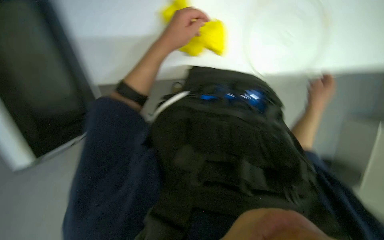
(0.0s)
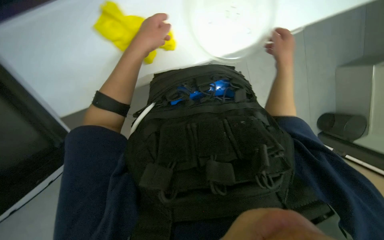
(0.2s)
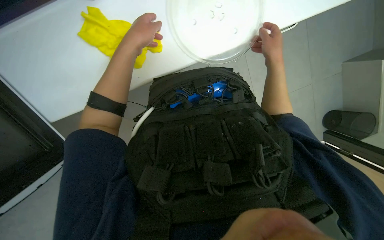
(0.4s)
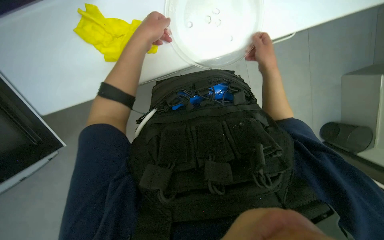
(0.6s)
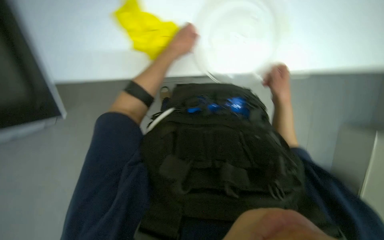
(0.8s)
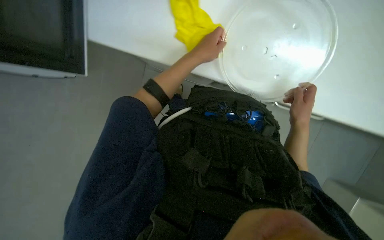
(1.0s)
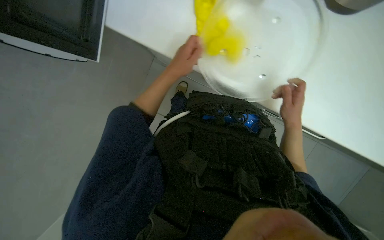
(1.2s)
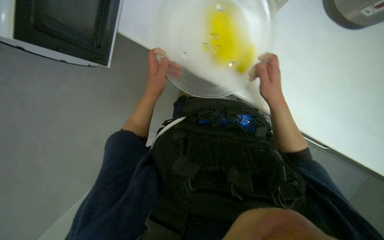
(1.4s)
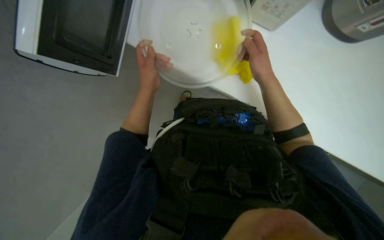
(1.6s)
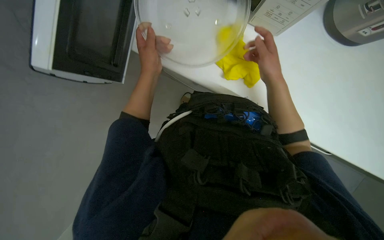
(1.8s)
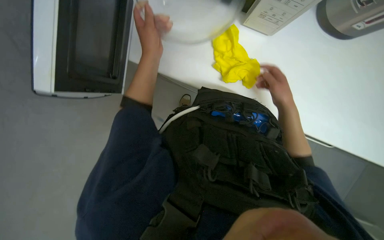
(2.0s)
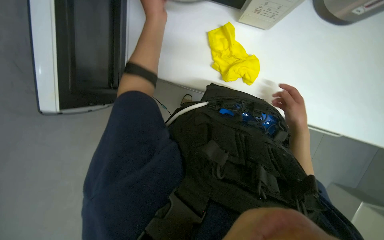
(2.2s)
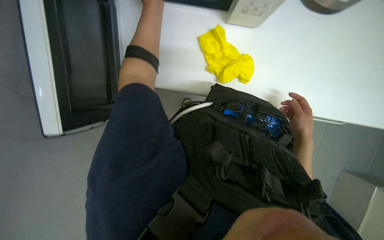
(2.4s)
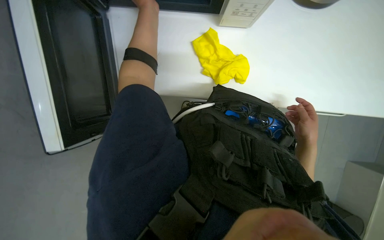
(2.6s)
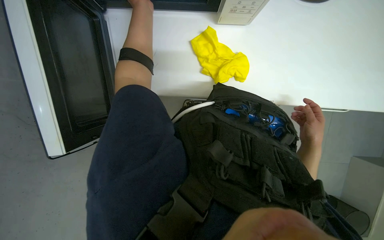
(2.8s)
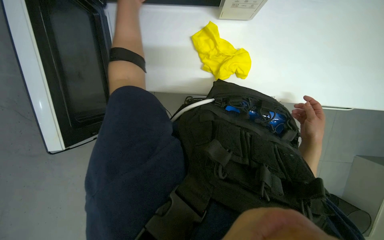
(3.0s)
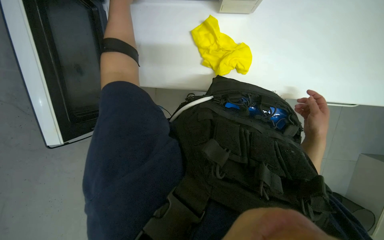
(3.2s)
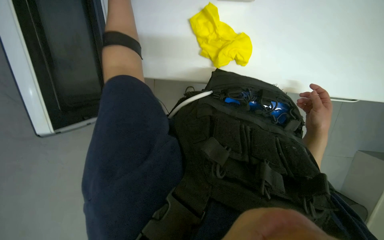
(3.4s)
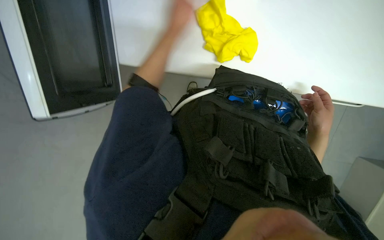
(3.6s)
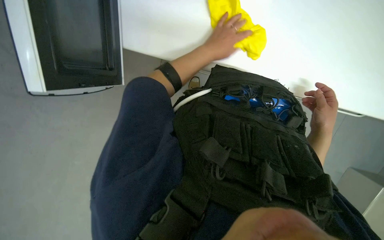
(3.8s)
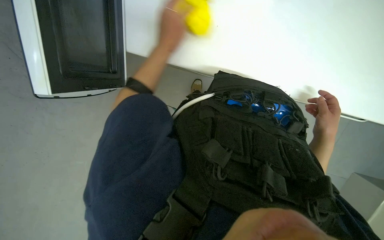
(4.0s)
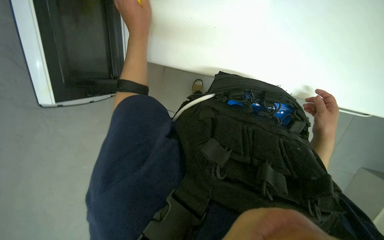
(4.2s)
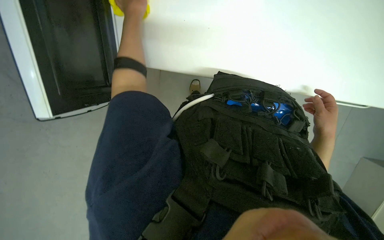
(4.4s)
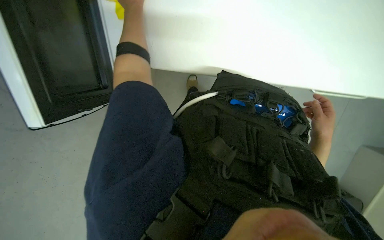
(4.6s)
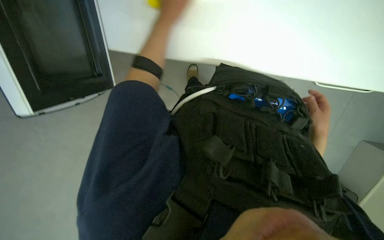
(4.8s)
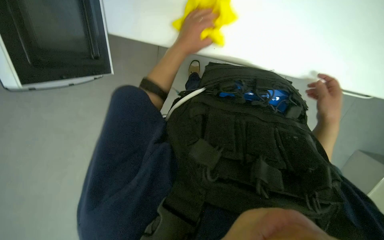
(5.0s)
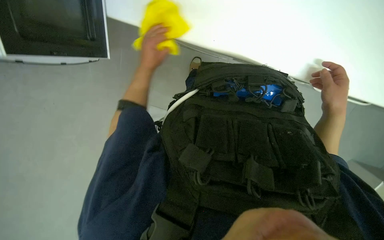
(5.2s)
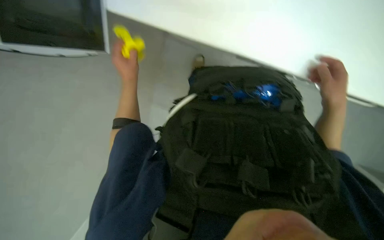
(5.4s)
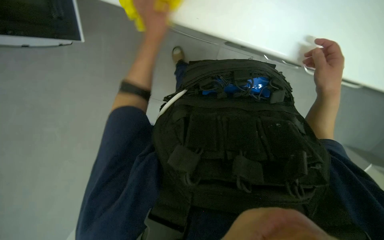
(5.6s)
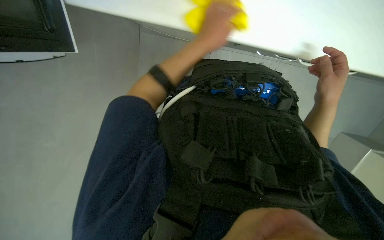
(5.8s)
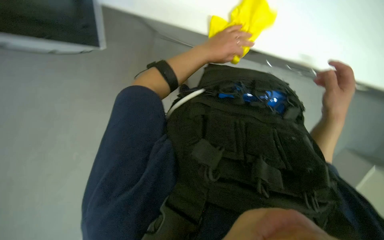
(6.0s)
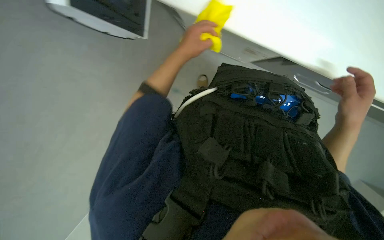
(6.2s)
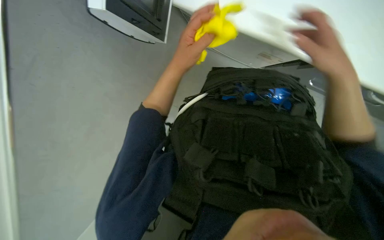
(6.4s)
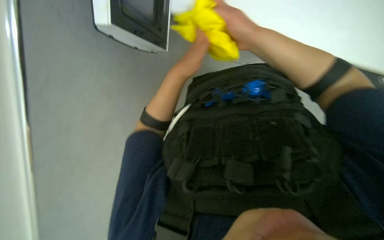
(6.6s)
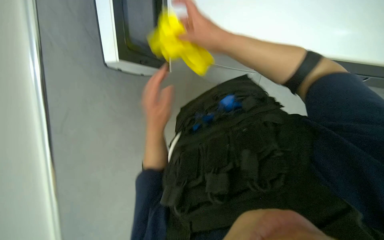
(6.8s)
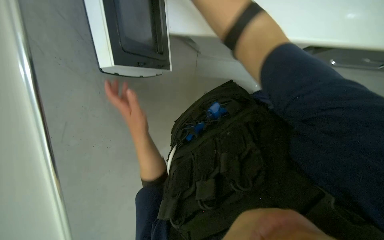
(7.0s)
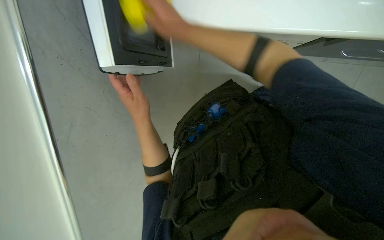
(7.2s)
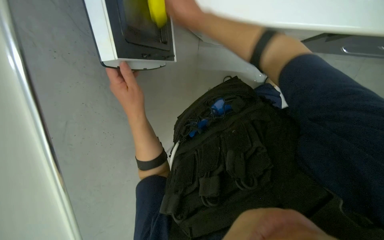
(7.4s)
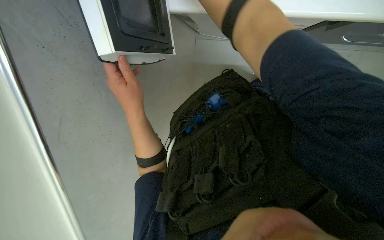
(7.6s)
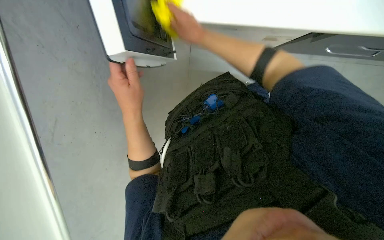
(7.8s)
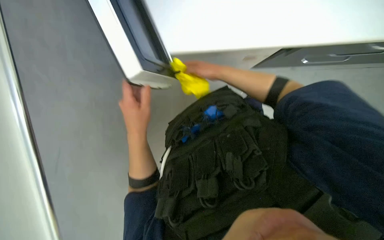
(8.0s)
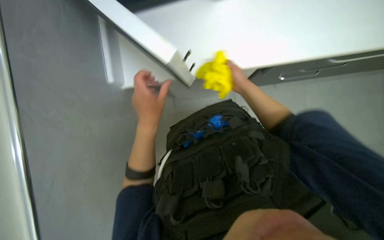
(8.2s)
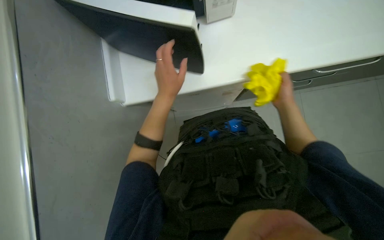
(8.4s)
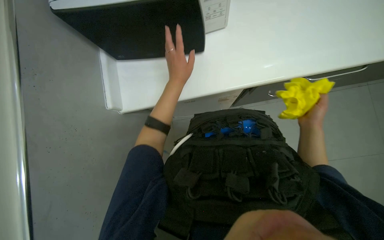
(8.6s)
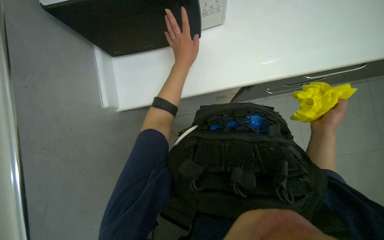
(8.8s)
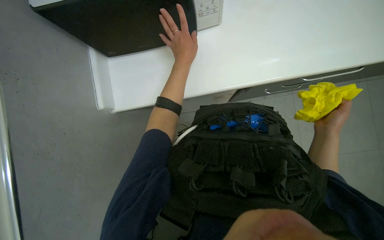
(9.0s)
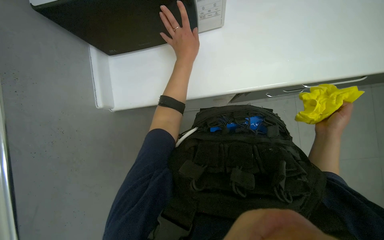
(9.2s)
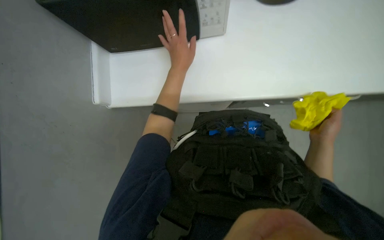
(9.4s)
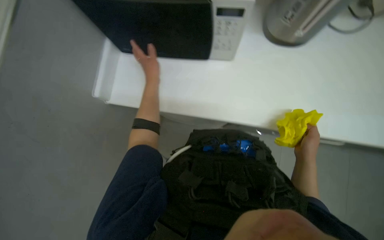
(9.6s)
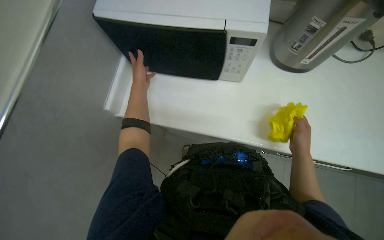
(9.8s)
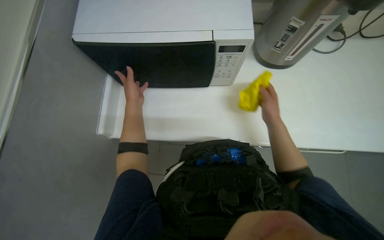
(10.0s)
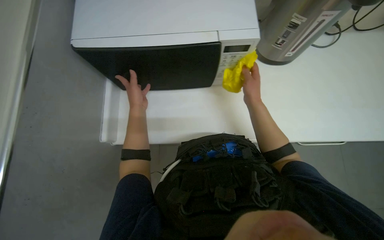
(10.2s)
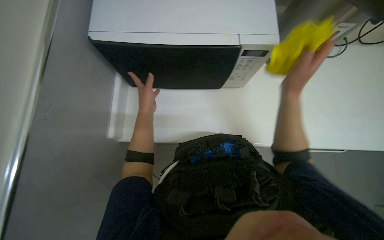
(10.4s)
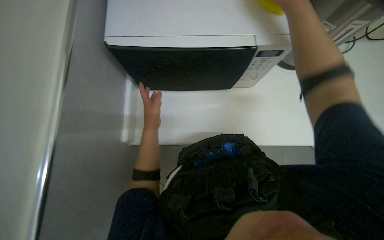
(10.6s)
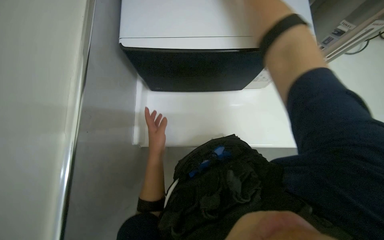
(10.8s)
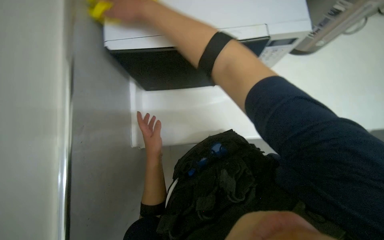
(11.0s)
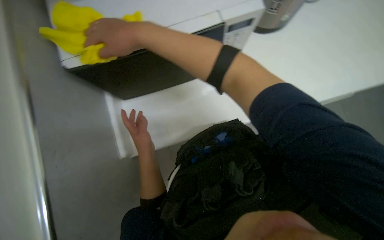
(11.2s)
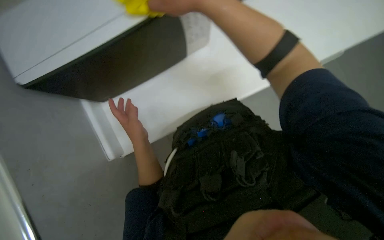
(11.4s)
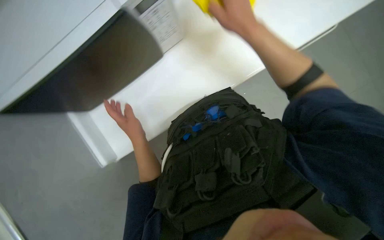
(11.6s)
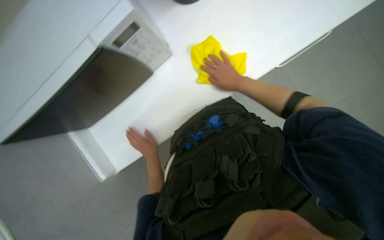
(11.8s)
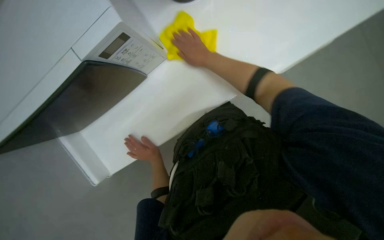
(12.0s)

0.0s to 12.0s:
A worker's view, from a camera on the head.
Job: cleaning kitchen.
The whole recording: Cleaning kitchen microwave and countertop. The worker cleans the microwave, including the turntable, and the surrounding countertop with a yellow cloth.
0.0s to 1.6s: The wearer looks some 15 degrees further upward. The right hand travels up the picture and to the left by about 25 cm.
1.6s to 3.0s: The right hand heads down the picture, covering some 15 cm, while the left hand is displaced up the picture and to the left by approximately 25 cm.
4.4s to 6.0s: The left hand moves left and right over about 25 cm, changing direction 2 times.
6.0s to 7.6s: The view pans to the left by about 20 degrees. The view tilts roughly 15 degrees upward. Everything in view rotates roughly 45 degrees counterclockwise.
7.6s to 9.0s: The scene rotates clockwise by approximately 40 degrees. The right hand shifts approximately 40 cm down the picture, nearer to the camera and to the right; the left hand travels farther from the camera by roughly 10 cm.
9.0s to 10.4s: The camera pitches upward, by roughly 15 degrees. The right hand moves up the picture and to the left, about 30 cm; the left hand moves to the left, approximately 15 cm.

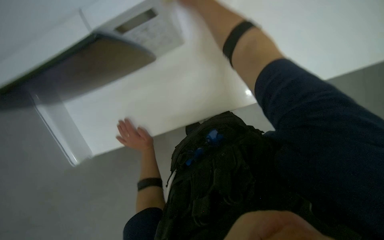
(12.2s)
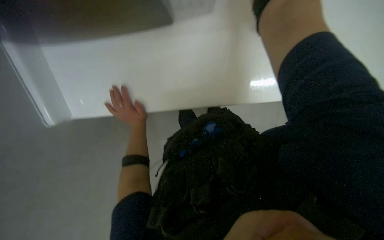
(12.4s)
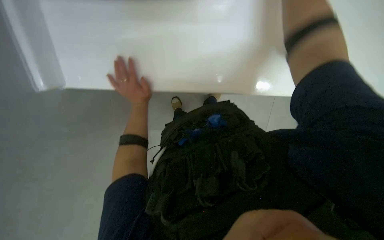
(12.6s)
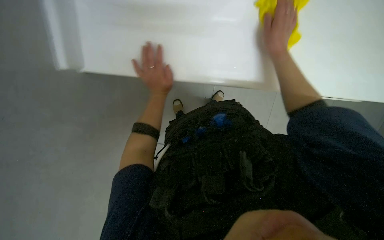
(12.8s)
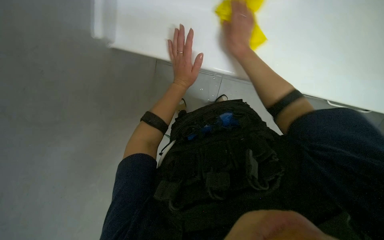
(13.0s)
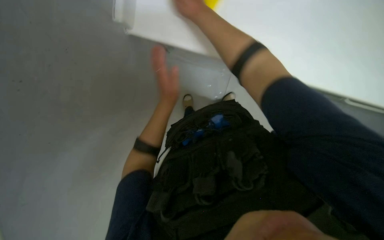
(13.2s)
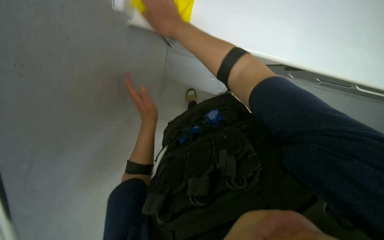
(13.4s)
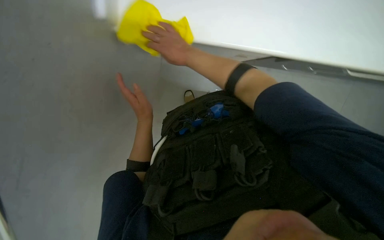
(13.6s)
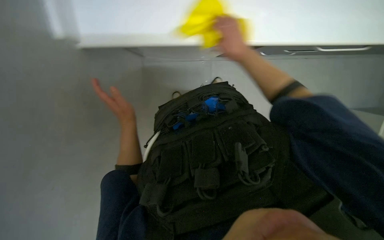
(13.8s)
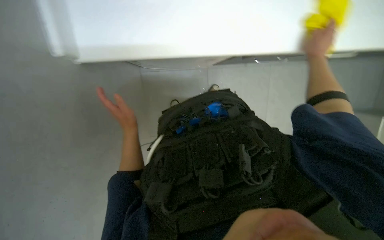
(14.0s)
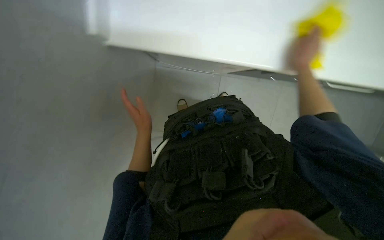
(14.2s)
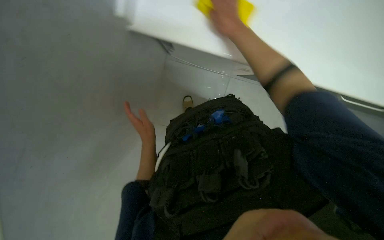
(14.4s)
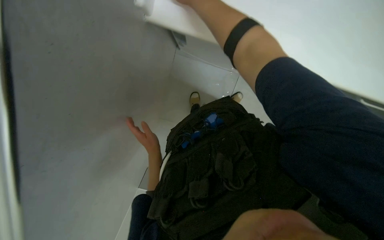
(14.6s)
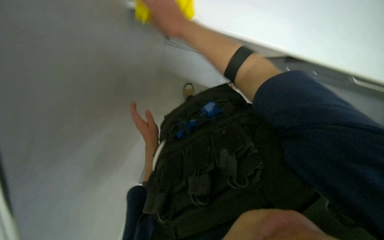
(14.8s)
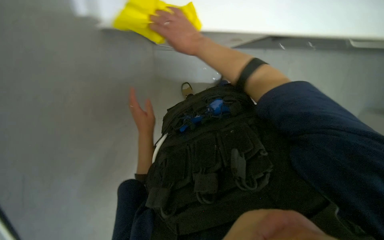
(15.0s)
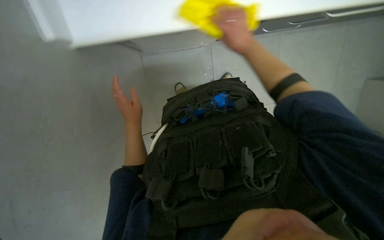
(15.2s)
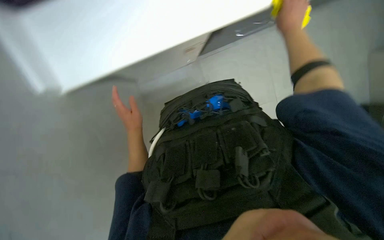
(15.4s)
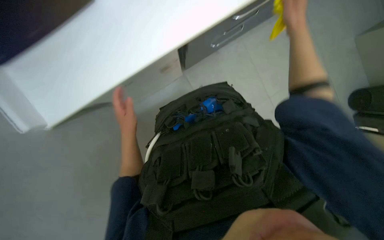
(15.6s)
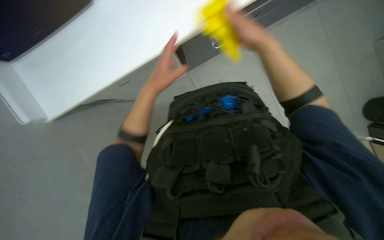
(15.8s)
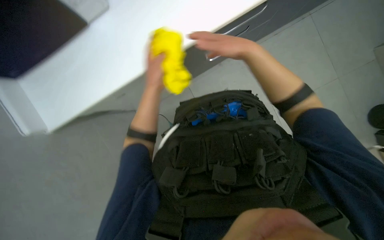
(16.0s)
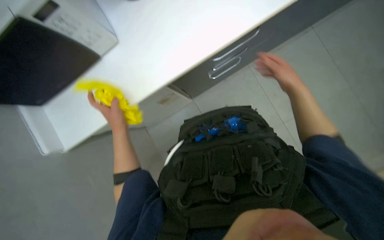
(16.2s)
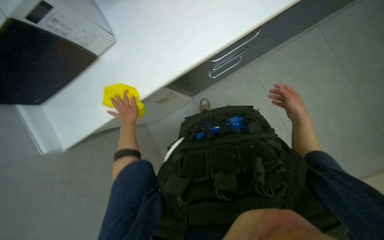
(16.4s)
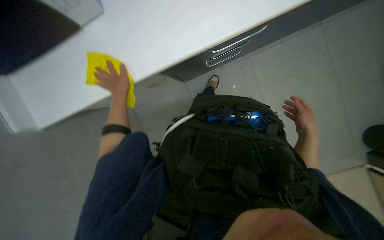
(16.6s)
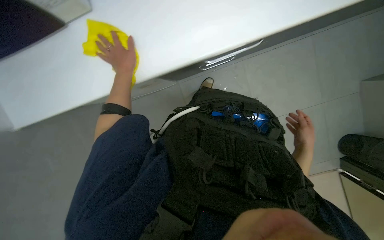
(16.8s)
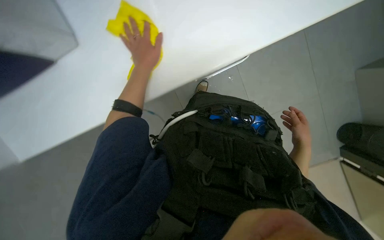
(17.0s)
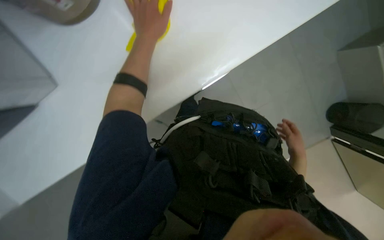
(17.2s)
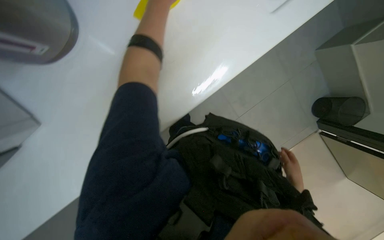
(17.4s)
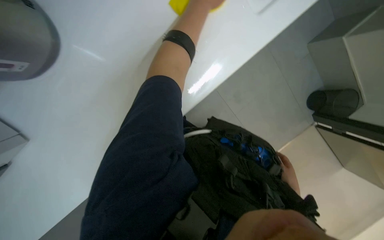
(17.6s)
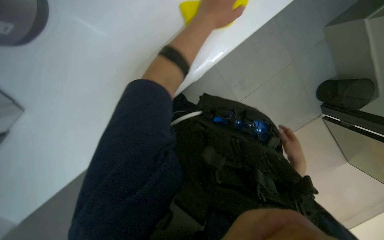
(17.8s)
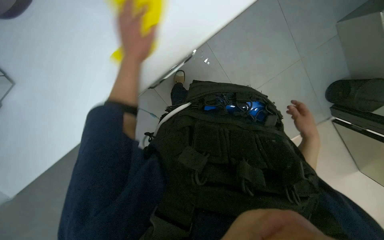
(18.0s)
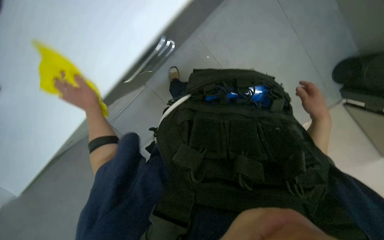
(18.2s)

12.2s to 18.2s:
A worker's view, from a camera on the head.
Job: cleaning kitchen.
The whole recording: Cleaning kitchen microwave and countertop. The worker cleans the microwave, including the turntable, and the surrounding countertop with a yellow cloth.
12.2s to 13.8s: The camera pitches downward, by roughly 15 degrees.
13.8s to 15.2s: The right hand goes left and right, some 35 cm each way, reversing 2 times.
15.2s to 16.6s: The left hand is displaced to the left by roughly 15 cm. The right hand is displaced down the picture and to the right by some 20 cm.
16.6s to 18.2s: The left hand goes approximately 15 cm to the left, and goes up the picture and returns, some 30 cm each way, while the right hand goes about 10 cm up the picture.

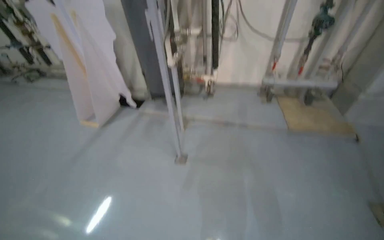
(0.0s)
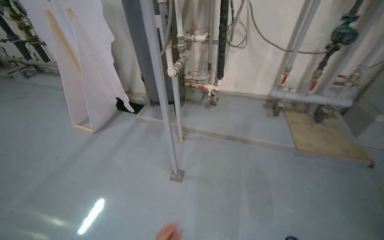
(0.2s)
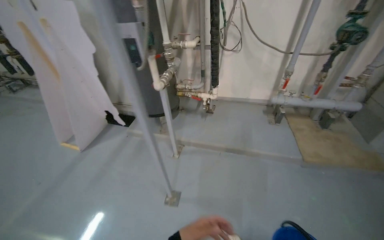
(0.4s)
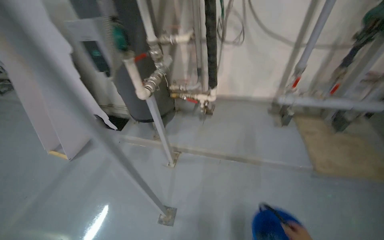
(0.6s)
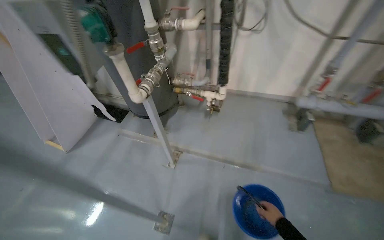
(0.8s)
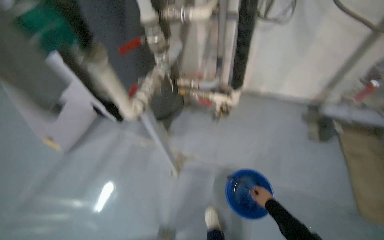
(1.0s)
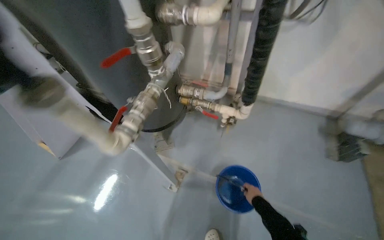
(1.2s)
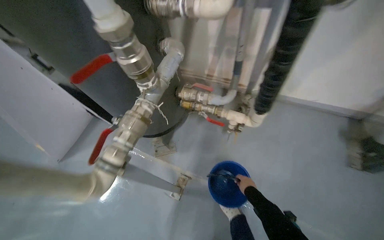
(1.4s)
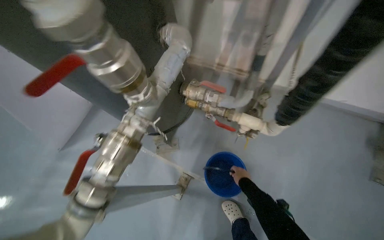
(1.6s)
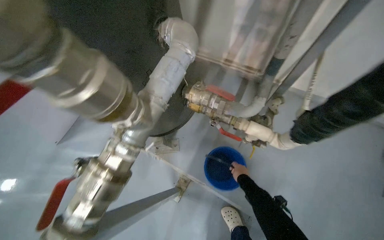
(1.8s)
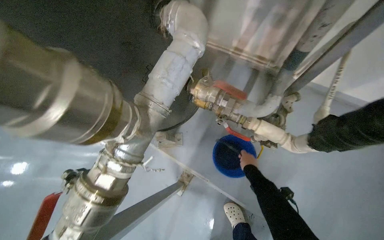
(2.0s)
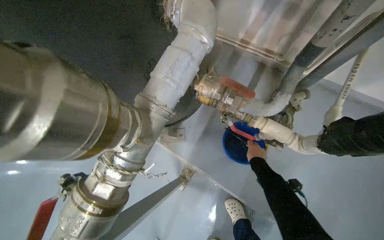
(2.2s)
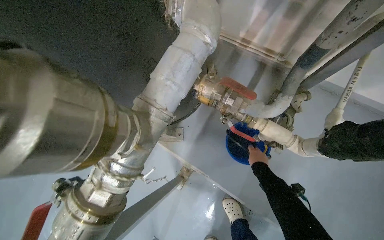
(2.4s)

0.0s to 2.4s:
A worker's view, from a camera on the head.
Job: preparing cleaning supplies.
The whole recording: Filling bucket with water. The worker fills the bucket with water.
0.0s to 1.2s: The wearer moves some 1.5 m. The view tips downward by roughly 15 degrees.
1.2s to 2.4s: The camera is carried some 60 cm. The wearer looks roughly 25 degrees further downward.
